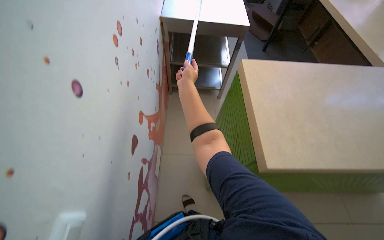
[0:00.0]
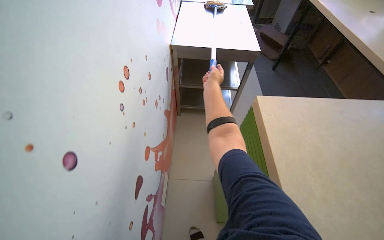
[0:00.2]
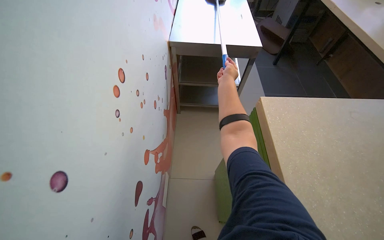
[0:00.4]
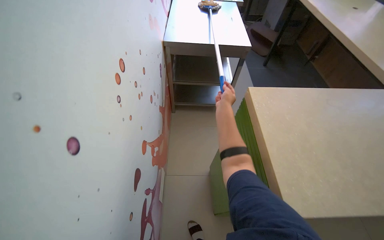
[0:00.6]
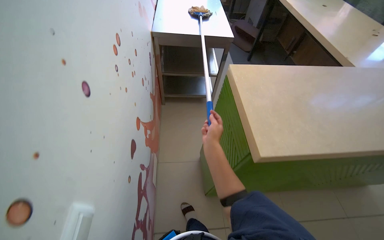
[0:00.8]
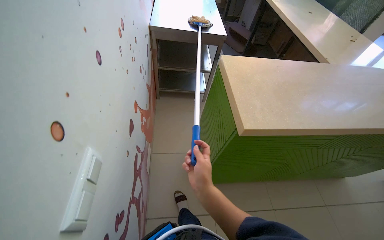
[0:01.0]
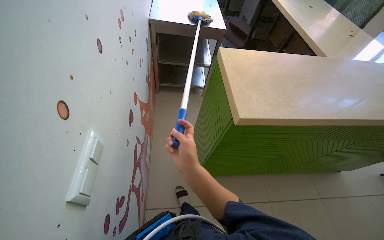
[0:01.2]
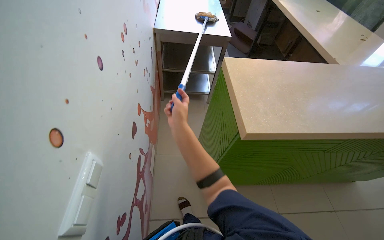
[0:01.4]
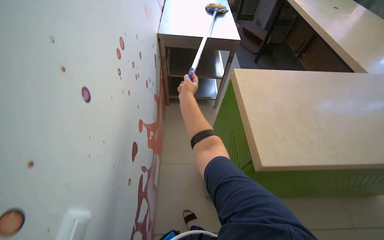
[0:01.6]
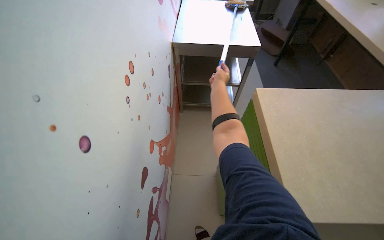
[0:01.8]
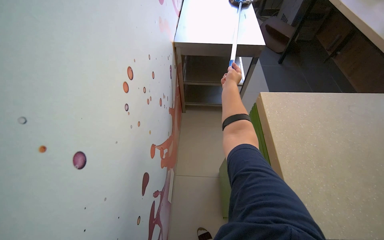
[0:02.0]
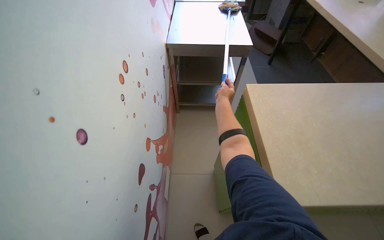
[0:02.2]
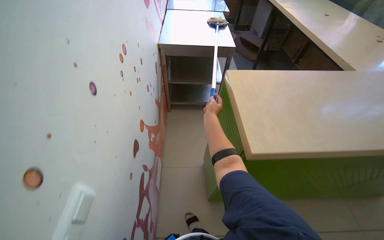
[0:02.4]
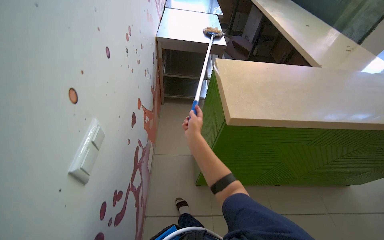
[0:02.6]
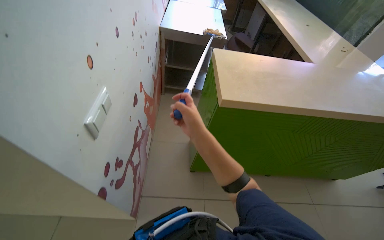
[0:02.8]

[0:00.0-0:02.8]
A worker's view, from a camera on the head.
Job: wiping surfaces.
The whole recording: Cleaning counter surfaces. The worker cleans the counter surfaces using a mop and a cloth.
0:00.0 to 0:01.4: The right hand goes about 30 cm down the picture and nearer to the camera.
0:01.4 to 0:02.8: The right hand heads to the right, covering approximately 10 cm.

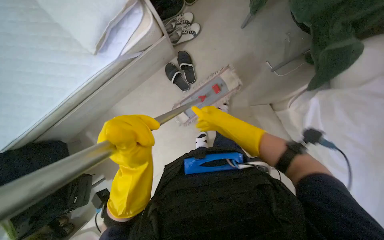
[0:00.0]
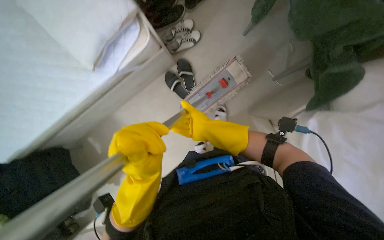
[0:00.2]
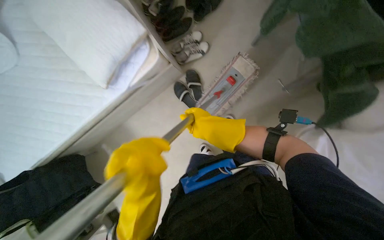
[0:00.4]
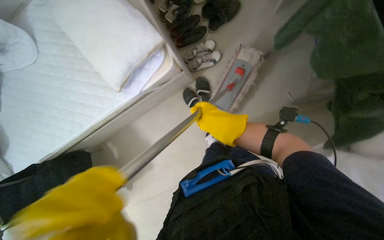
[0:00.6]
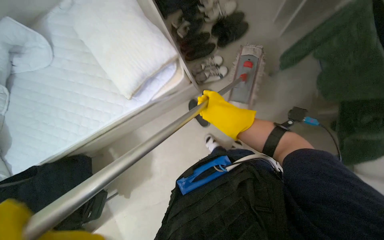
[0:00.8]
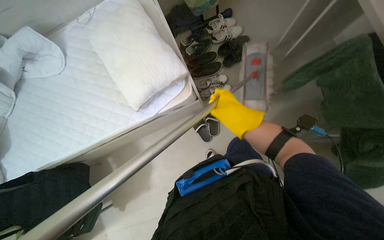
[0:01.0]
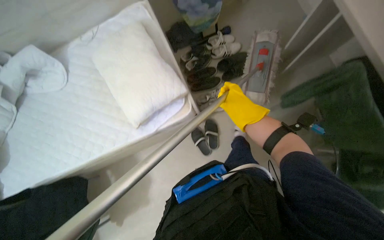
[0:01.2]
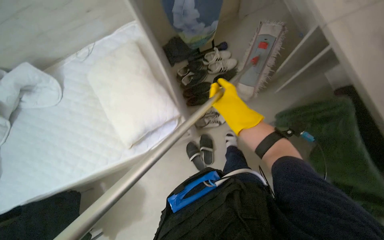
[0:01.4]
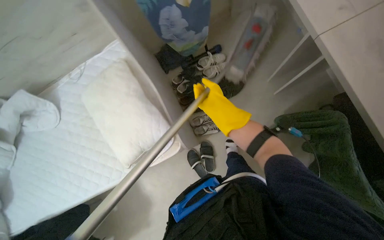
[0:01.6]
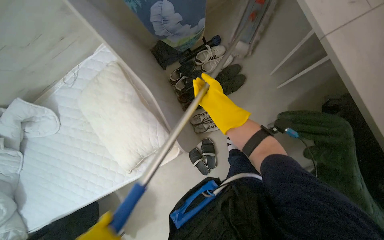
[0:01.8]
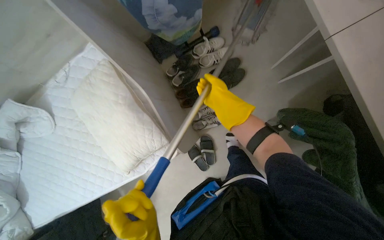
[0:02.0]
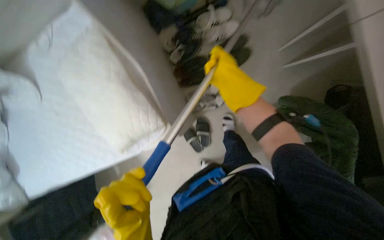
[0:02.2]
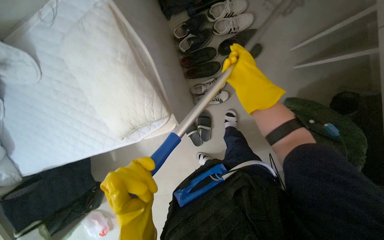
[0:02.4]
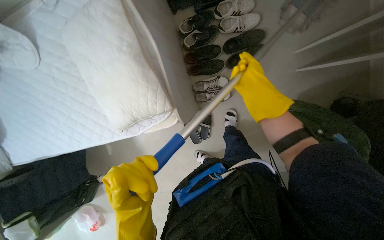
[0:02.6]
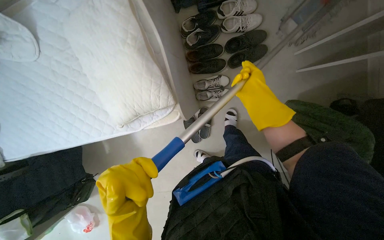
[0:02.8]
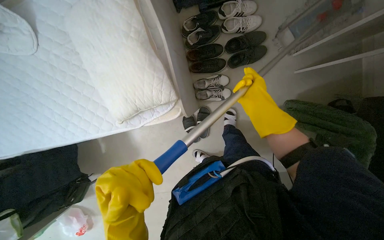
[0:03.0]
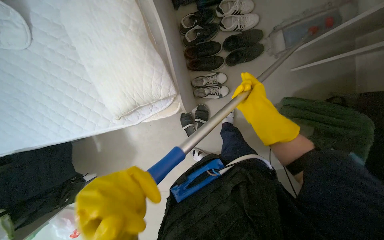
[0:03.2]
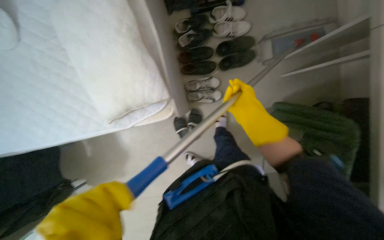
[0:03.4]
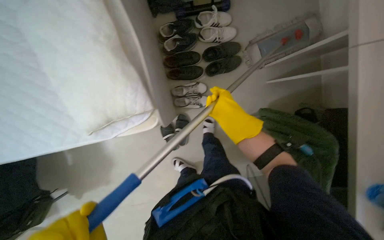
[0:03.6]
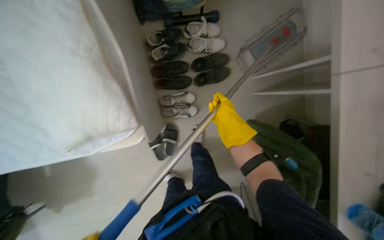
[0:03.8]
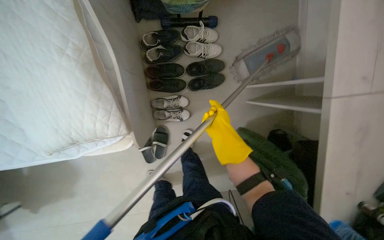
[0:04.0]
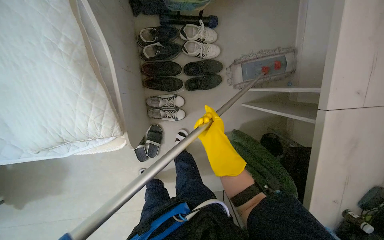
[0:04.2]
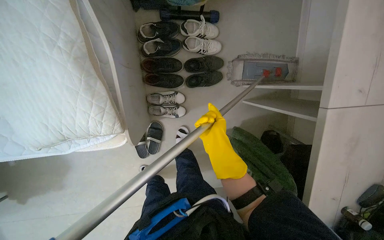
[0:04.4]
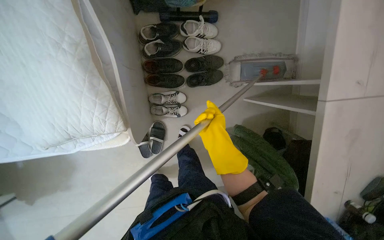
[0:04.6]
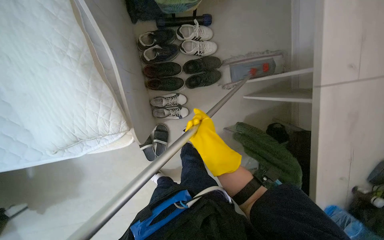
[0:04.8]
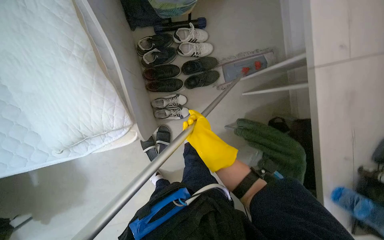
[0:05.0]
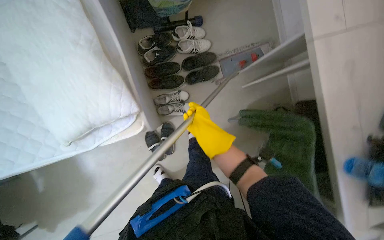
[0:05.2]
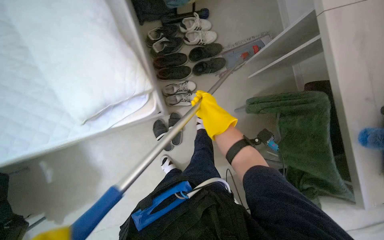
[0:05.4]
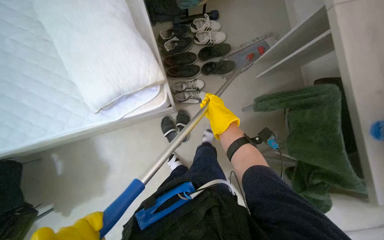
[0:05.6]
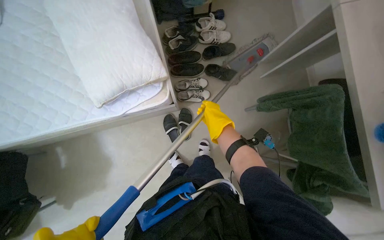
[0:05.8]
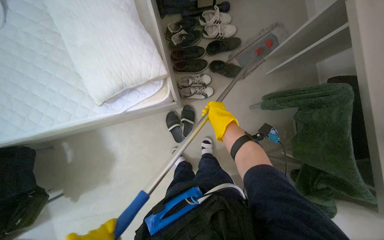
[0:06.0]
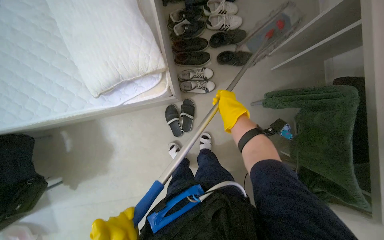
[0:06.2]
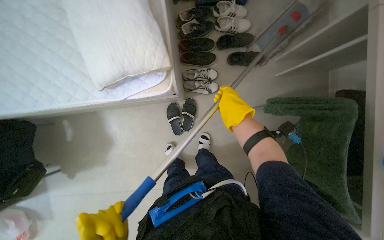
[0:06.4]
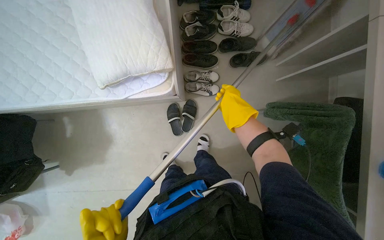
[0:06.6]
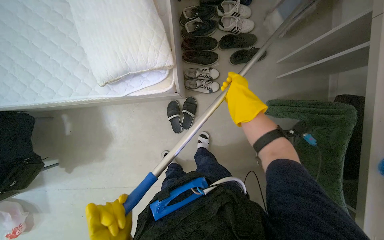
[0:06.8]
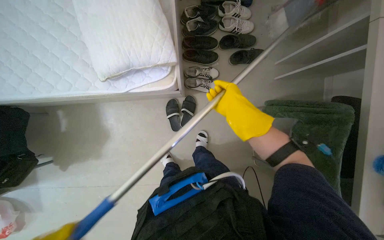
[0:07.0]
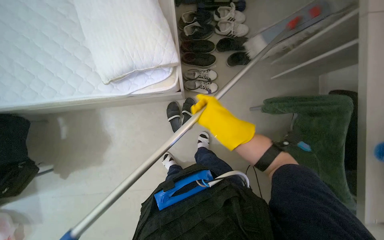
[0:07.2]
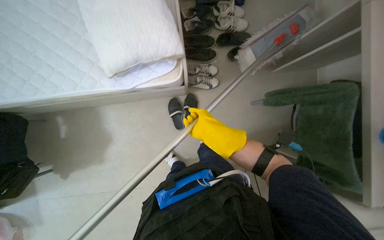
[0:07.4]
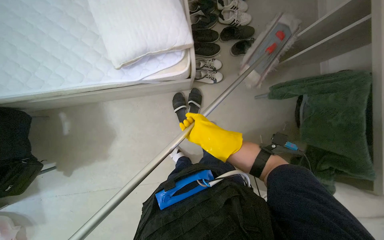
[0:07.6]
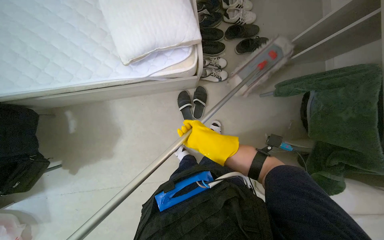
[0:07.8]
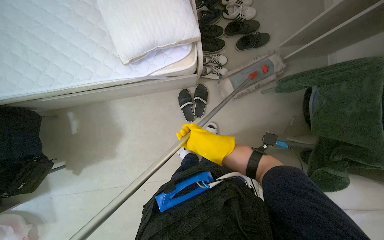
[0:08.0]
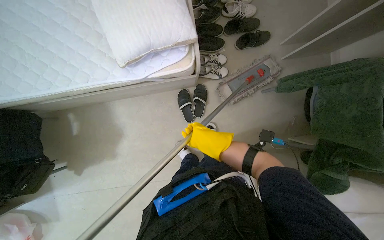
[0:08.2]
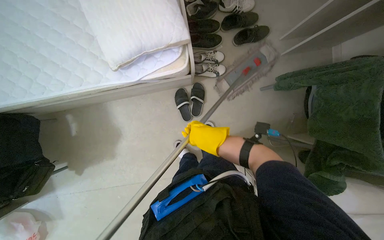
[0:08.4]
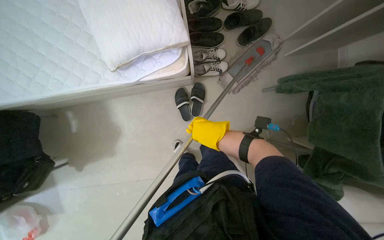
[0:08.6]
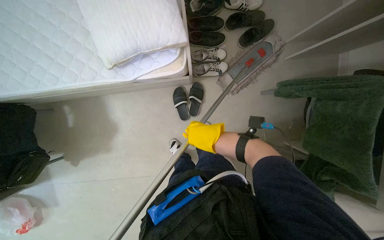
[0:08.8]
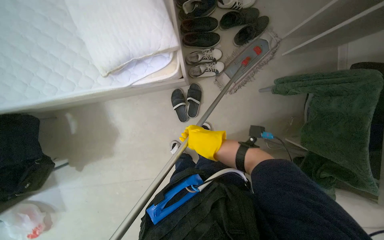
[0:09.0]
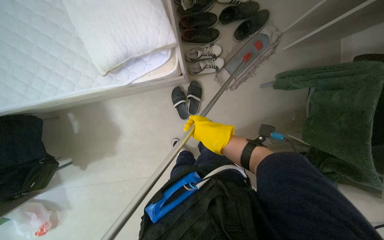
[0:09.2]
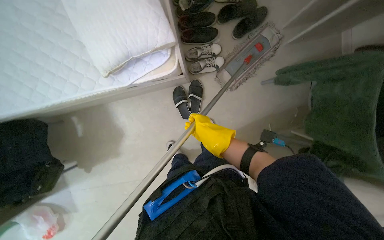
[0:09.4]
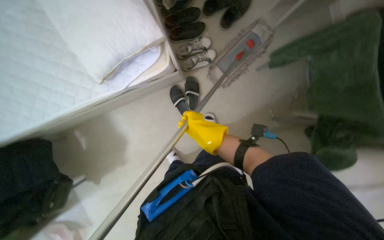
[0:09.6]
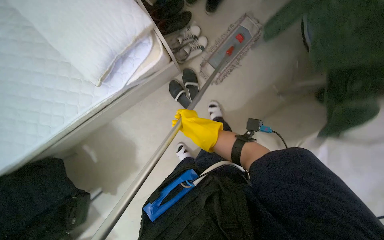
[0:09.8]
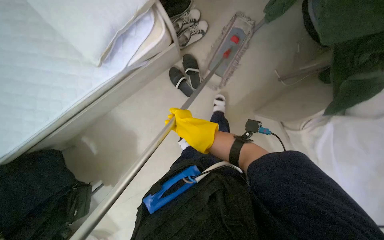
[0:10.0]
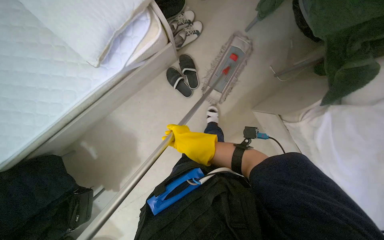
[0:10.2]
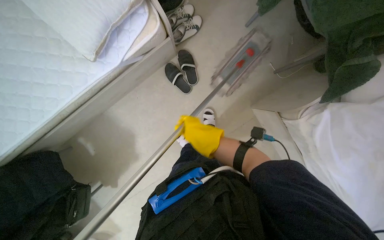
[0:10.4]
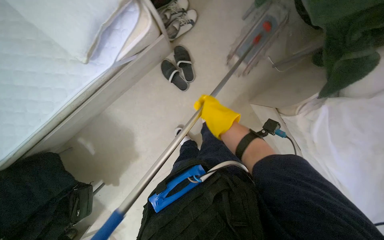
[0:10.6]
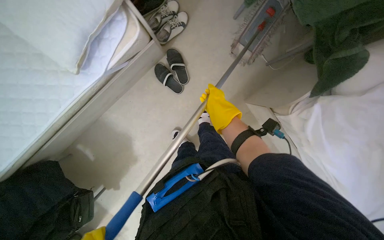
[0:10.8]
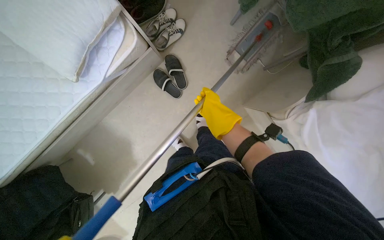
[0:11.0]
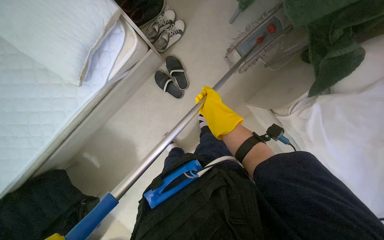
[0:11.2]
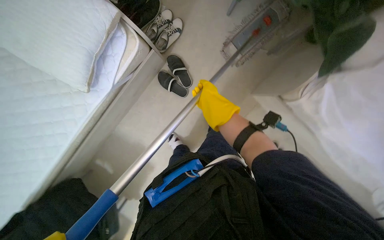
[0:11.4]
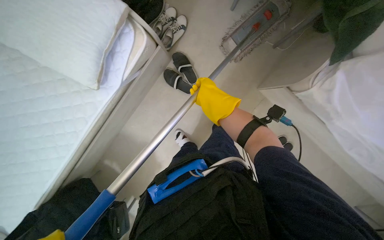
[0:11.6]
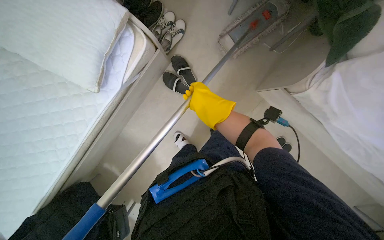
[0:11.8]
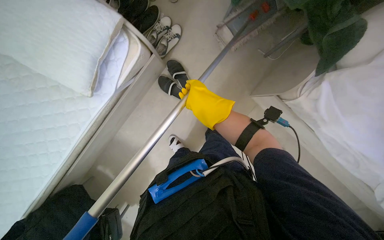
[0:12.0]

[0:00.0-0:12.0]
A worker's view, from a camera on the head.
Job: mopping floor.
The whole recording: Mopping room floor. The worker mops the floor of the room.
0:00.0 to 0:01.6: The view tips upward by roughly 25 degrees. The right hand travels up the picture by some 35 cm.
0:01.6 to 0:03.0: The view tilts roughly 15 degrees downward.
0:03.0 to 0:04.4: The view pans to the right by some 20 degrees.
0:04.4 to 0:06.0: The wearer moves approximately 40 cm.
0:06.0 to 0:07.6: The right hand heads to the left, down the picture and nearer to the camera, covering roughly 25 cm.
0:07.6 to 0:09.0: The right hand goes approximately 15 cm farther from the camera.
0:09.0 to 0:10.4: The scene rotates counterclockwise by some 25 degrees.
0:10.4 to 0:12.0: The right hand is displaced nearer to the camera and up the picture by some 10 cm.

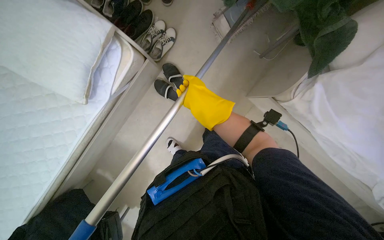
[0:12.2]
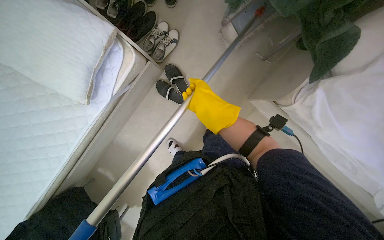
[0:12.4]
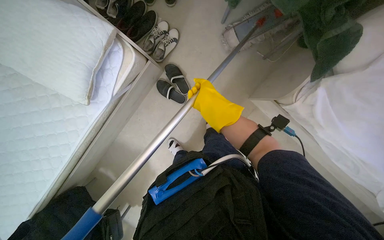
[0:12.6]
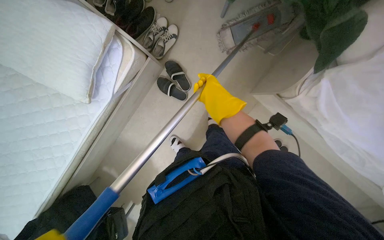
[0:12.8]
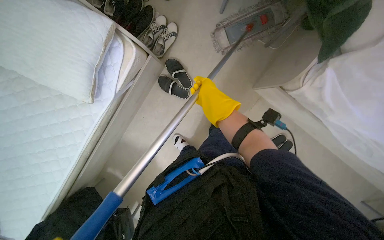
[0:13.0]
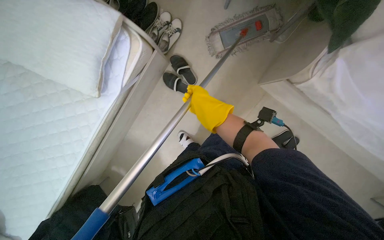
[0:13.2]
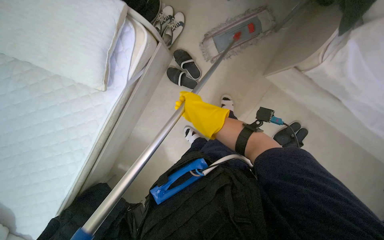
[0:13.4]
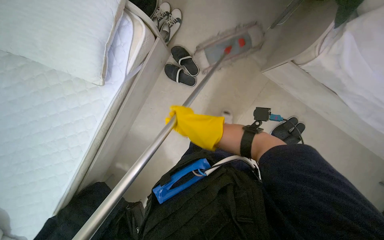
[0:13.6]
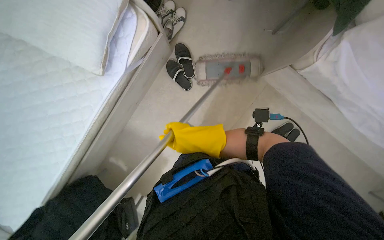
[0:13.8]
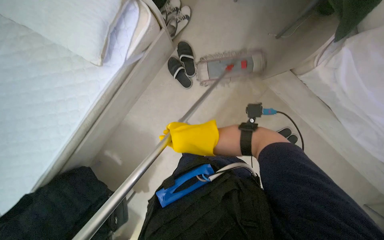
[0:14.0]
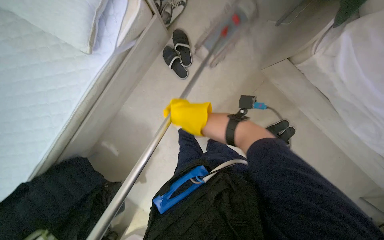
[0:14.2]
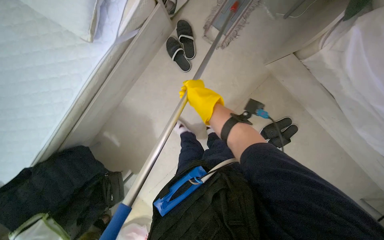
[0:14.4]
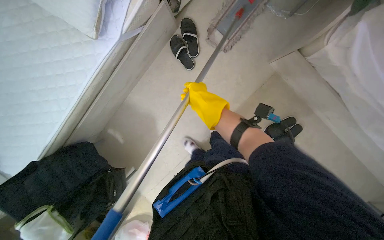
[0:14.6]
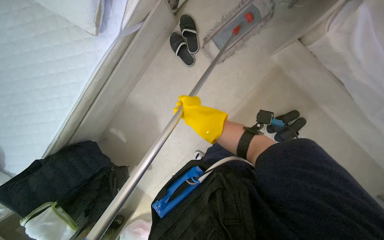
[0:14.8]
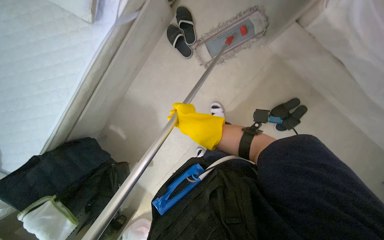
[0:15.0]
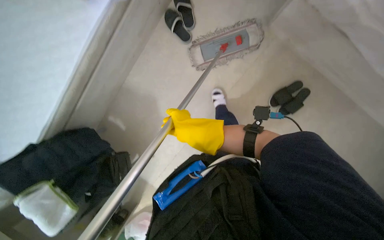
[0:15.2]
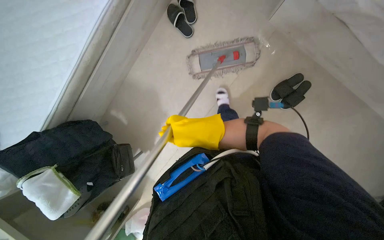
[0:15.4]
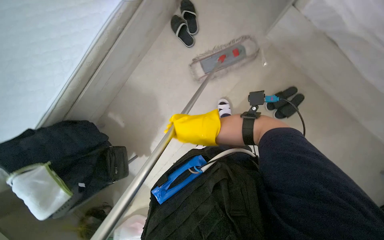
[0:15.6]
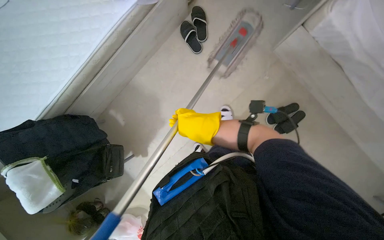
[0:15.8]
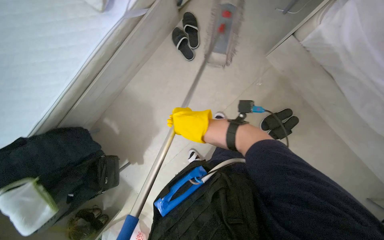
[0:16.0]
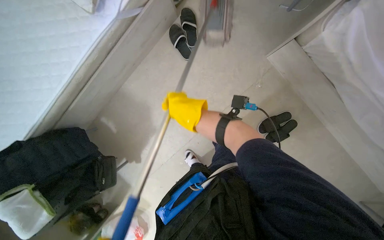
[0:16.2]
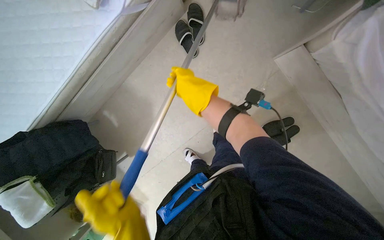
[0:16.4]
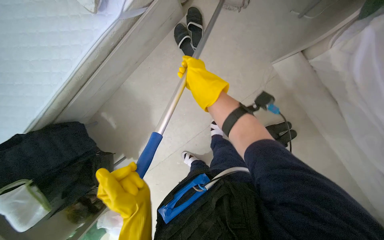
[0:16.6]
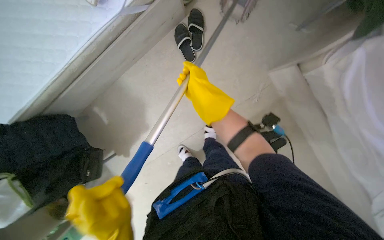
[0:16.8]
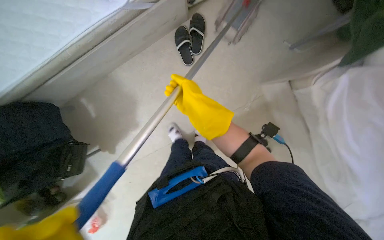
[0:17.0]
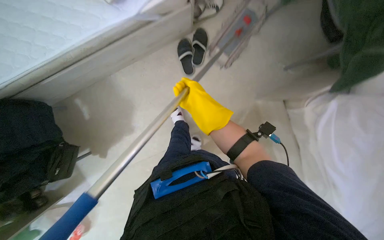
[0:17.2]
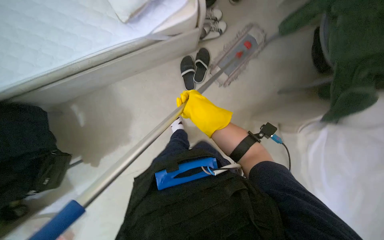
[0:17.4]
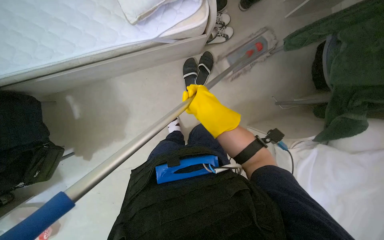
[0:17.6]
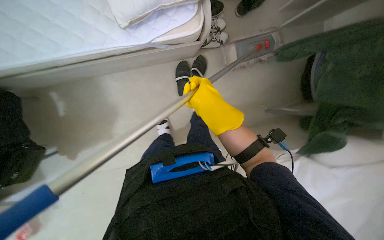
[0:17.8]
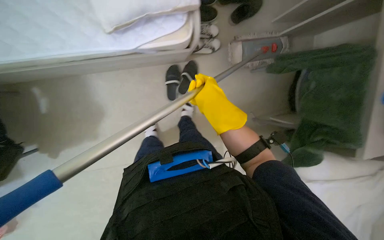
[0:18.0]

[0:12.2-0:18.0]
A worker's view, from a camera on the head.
Job: mopping floor.
The whole recording: Mopping room floor. The worker mops the floor of the room.
0:12.2 to 0:13.6: The right hand shifts approximately 10 cm farther from the camera.
0:13.6 to 0:15.0: The right hand moves nearer and farther over some 15 cm, changing direction 2 times.
0:15.0 to 0:16.6: The right hand heads up the picture, covering about 10 cm.
0:16.6 to 0:18.0: The camera sweeps to the right, by about 20 degrees.
